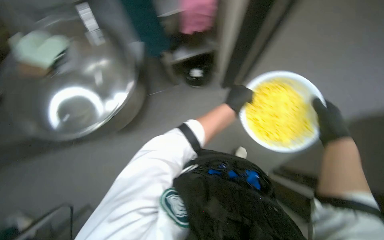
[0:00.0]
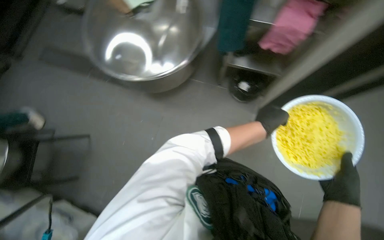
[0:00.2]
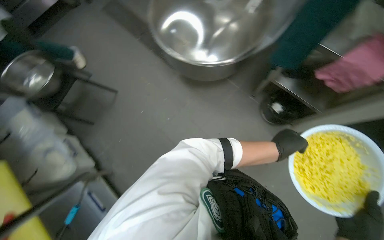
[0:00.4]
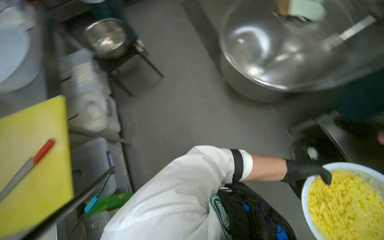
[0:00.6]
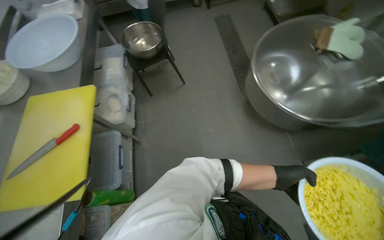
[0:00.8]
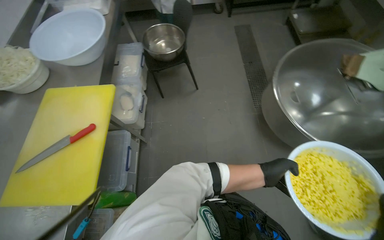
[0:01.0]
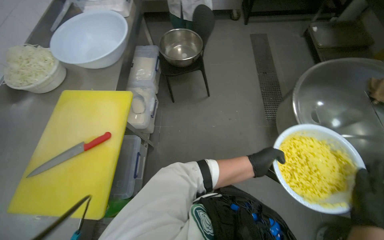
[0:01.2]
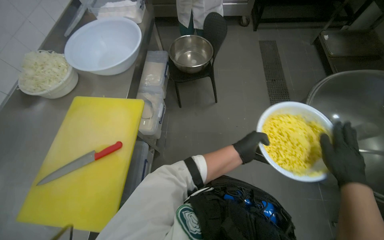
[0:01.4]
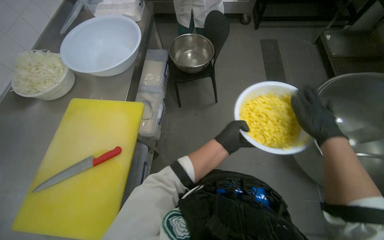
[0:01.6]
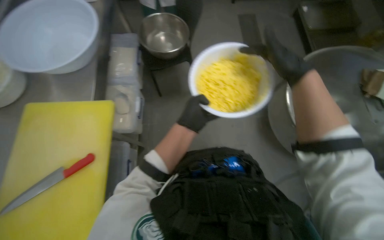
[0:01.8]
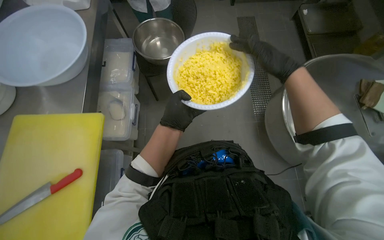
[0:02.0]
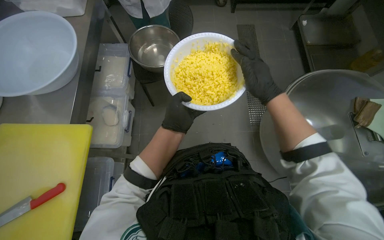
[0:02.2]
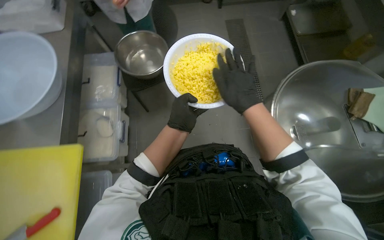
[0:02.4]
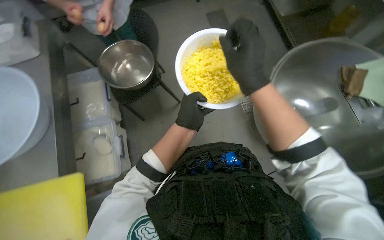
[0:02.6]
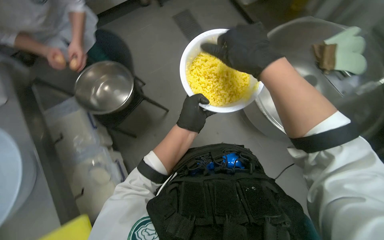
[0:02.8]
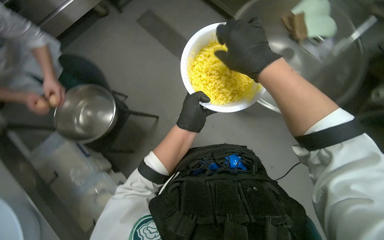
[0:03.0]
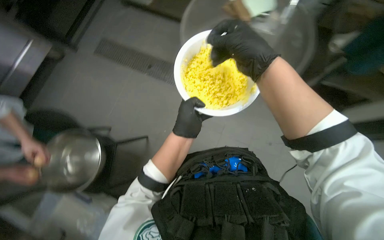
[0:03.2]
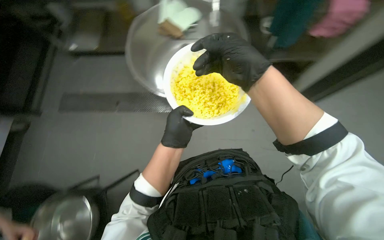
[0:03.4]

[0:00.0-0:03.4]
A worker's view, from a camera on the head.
Job: preparing food.
The whole recording: Slicing and dicing potatoes. The worker slices and dices potatoes on a yellow cutting board, then transfers them to a white bowl.
0:00.0 to 0:01.6: The head travels approximately 40 cm. The head turns to the left by approximately 45 degrees.
0:01.6 to 0:03.4: The head turns to the right by approximately 75 degrees.

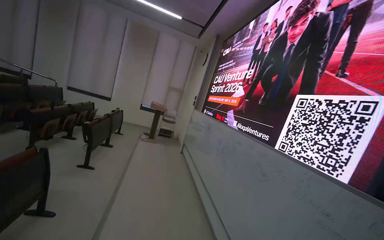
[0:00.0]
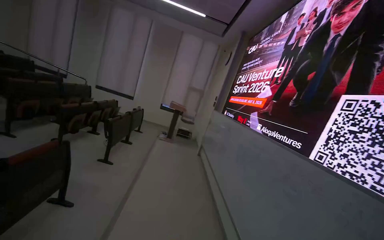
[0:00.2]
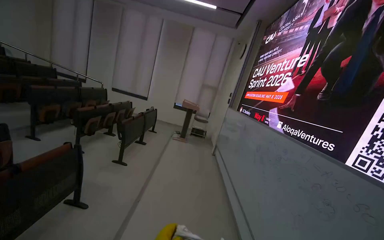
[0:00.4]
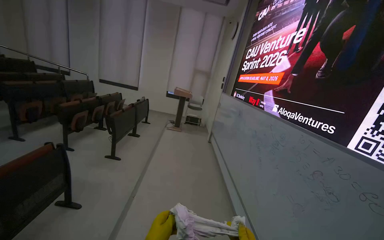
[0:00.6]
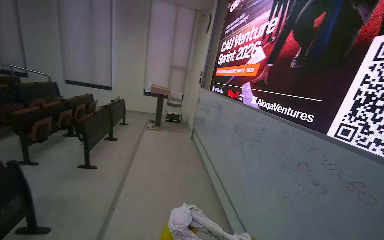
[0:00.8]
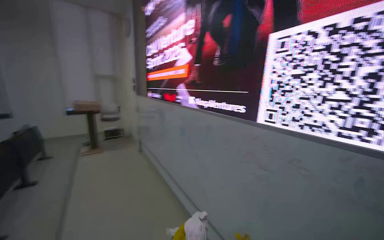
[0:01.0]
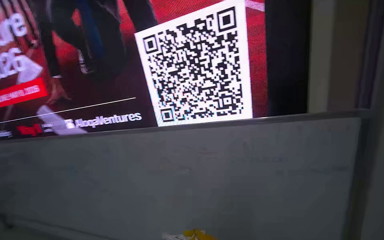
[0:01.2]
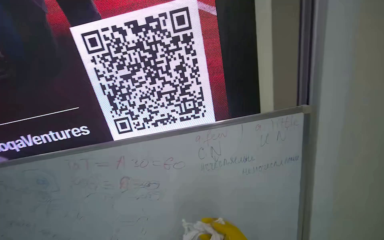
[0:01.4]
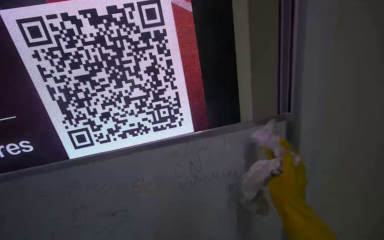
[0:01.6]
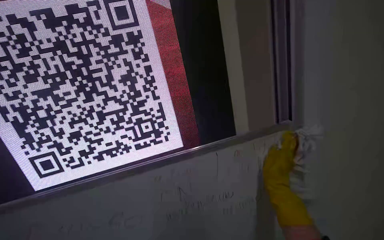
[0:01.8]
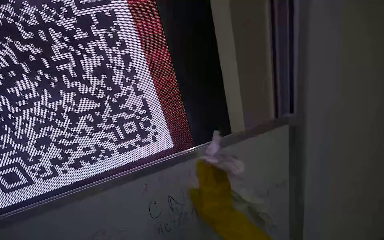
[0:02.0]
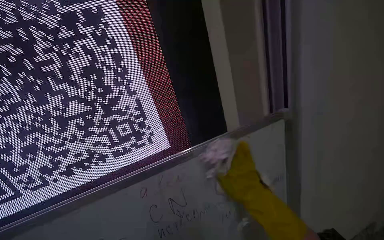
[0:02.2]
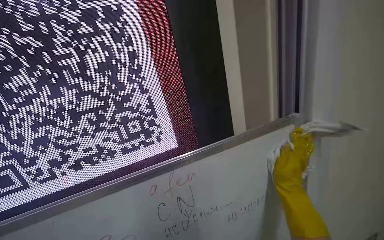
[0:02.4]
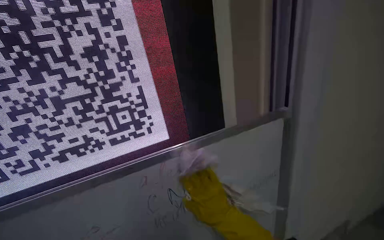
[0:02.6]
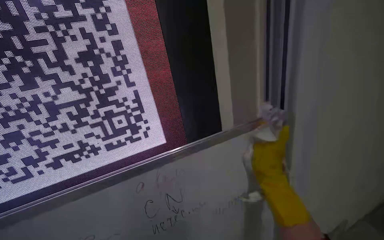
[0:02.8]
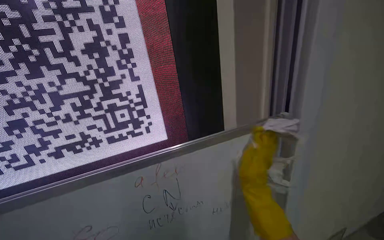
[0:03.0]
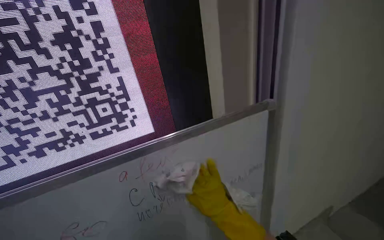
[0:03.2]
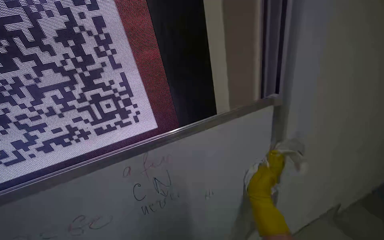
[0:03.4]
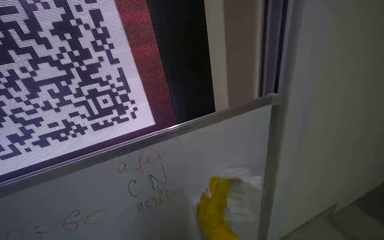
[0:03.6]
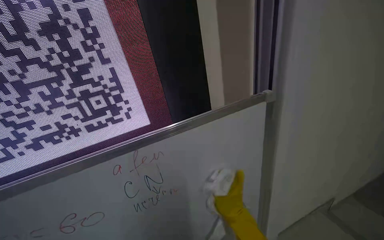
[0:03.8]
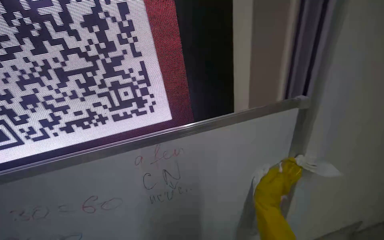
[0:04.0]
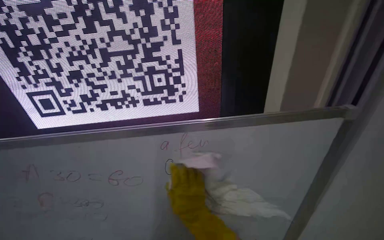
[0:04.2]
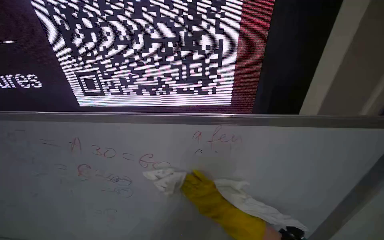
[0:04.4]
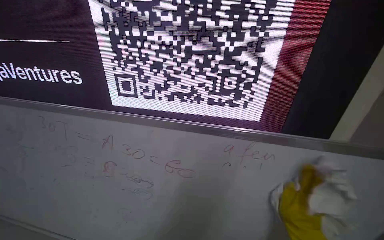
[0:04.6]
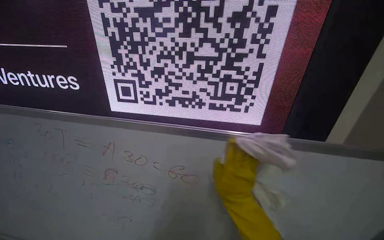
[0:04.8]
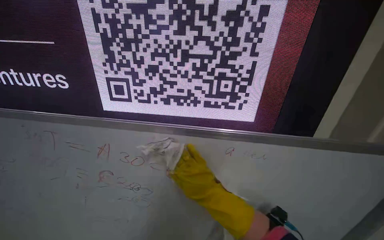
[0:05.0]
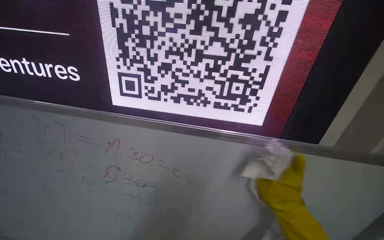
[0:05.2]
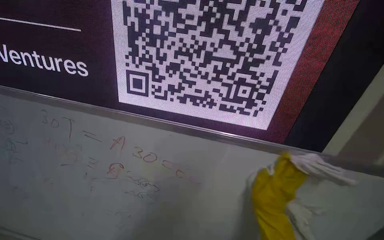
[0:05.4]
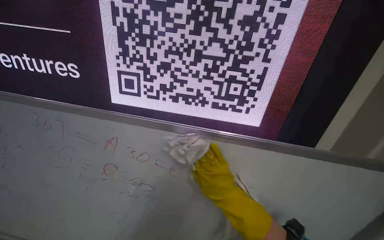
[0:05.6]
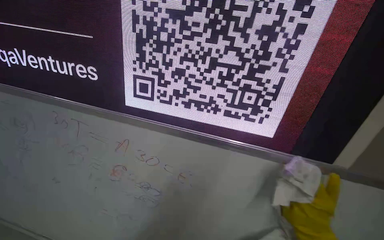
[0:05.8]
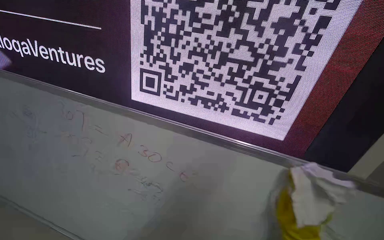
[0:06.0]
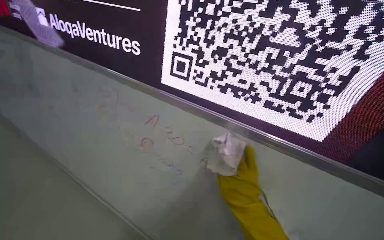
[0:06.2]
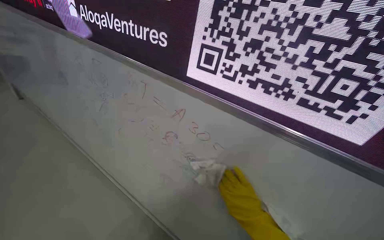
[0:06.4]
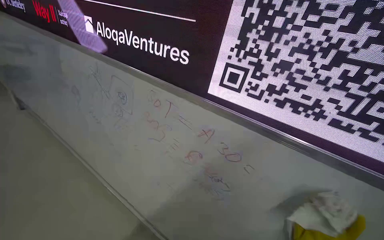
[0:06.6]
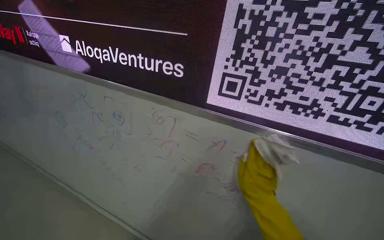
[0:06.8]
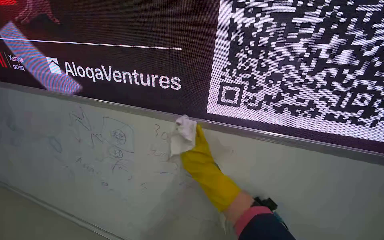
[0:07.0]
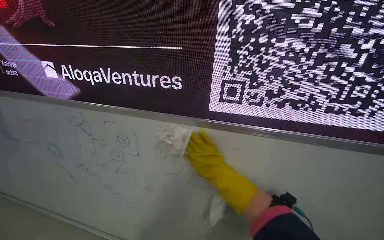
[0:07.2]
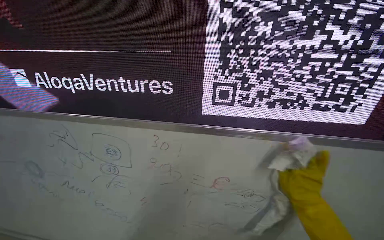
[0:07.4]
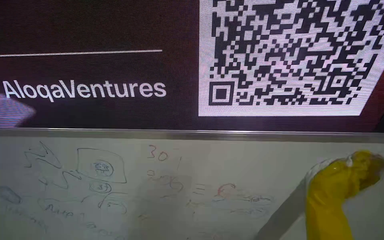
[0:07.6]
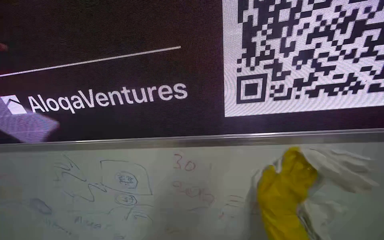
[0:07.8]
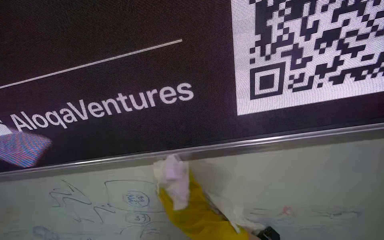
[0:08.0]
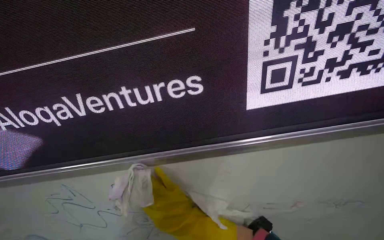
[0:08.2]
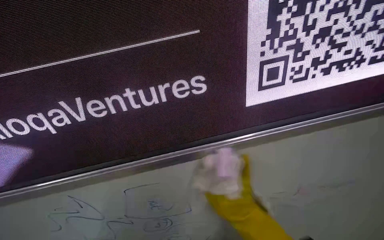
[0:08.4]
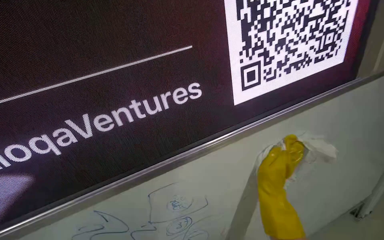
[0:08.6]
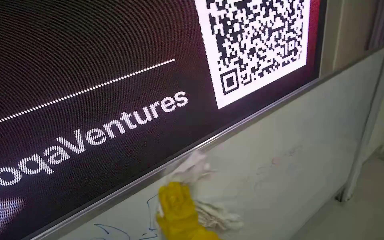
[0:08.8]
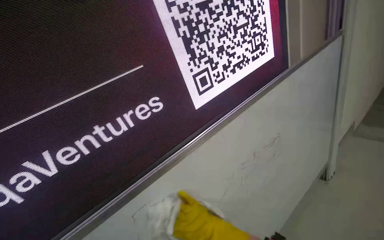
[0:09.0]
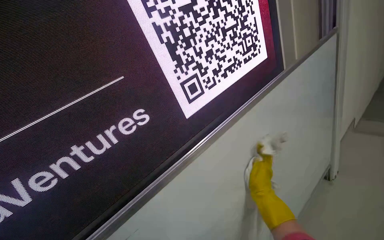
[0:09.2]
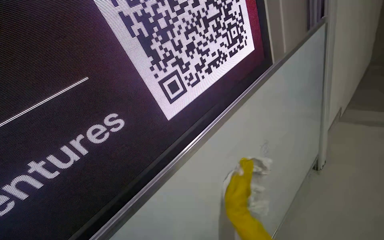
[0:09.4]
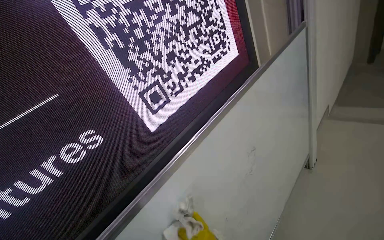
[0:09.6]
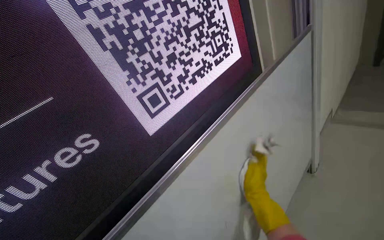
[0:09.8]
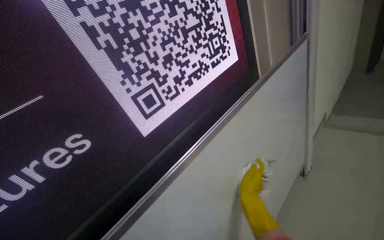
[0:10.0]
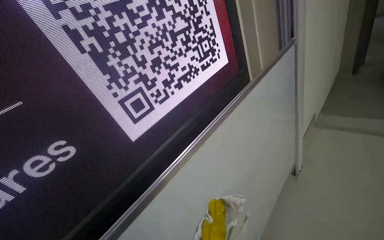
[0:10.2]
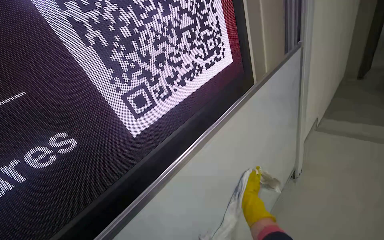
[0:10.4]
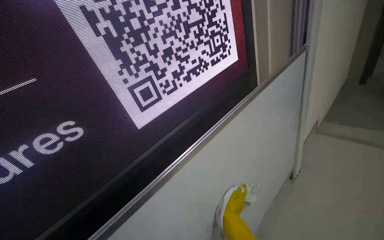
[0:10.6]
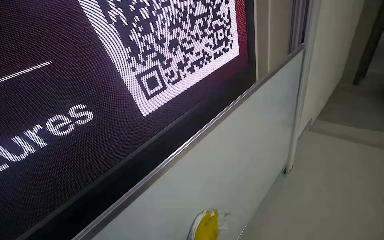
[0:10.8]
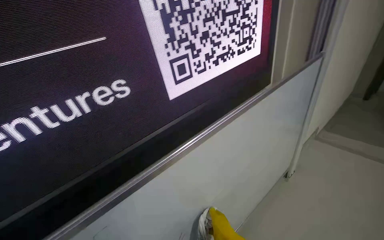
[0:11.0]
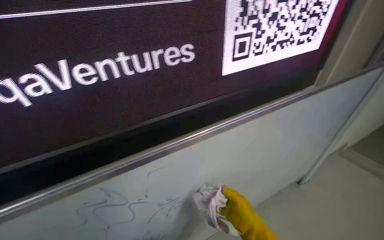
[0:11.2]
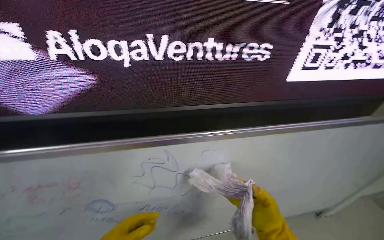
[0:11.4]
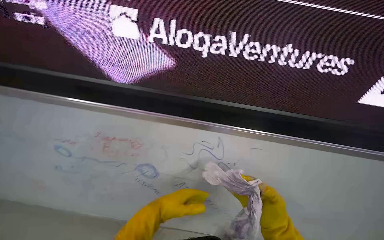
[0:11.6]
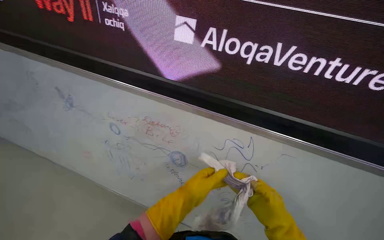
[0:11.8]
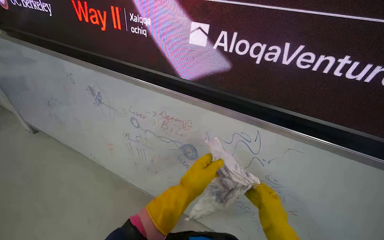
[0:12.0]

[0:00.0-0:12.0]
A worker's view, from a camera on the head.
Job: wiping surfaces.
The whole recording: Wiping whiteboard. The worker wipes the whiteboard clean with a cloth.
0:01.6 to 0:03.0: The right hand moves left and right over approximately 15 cm, changing direction 3 times.
0:03.0 to 0:04.4: The wearer looks about 25 degrees further to the left. The view tilts some 15 degrees downward.
0:07.6 to 0:09.0: The wearer's head swings approximately 45 degrees to the right.
0:09.0 to 0:10.4: The right hand goes up and down the picture, approximately 15 cm each way, reversing 3 times.
0:10.4 to 0:12.0: The wearer moves about 60 cm. The wearer's head swings approximately 75 degrees to the left.

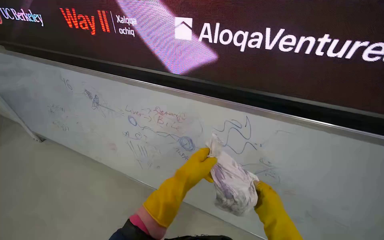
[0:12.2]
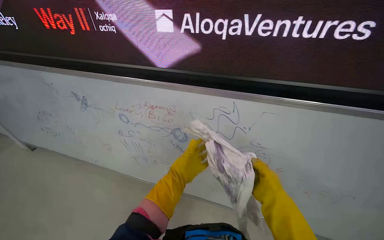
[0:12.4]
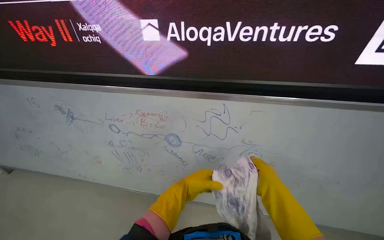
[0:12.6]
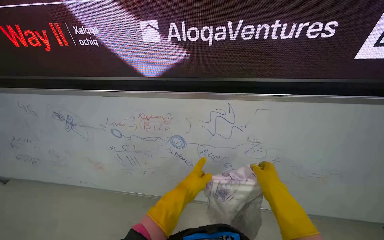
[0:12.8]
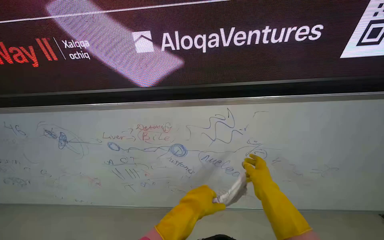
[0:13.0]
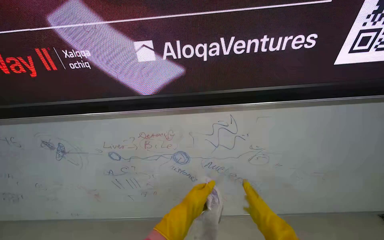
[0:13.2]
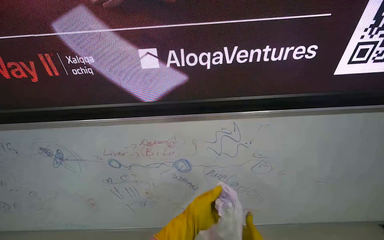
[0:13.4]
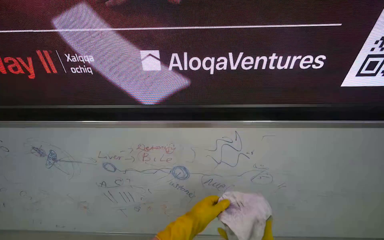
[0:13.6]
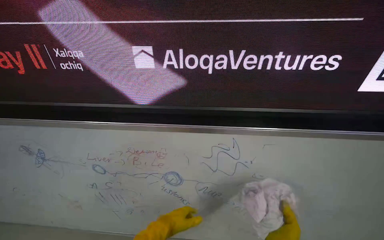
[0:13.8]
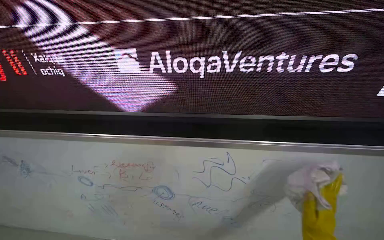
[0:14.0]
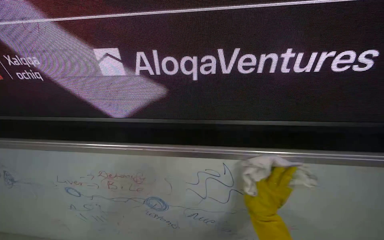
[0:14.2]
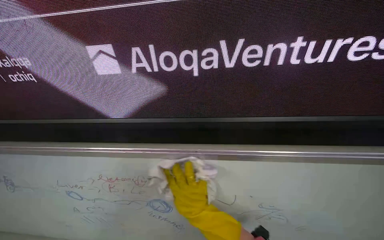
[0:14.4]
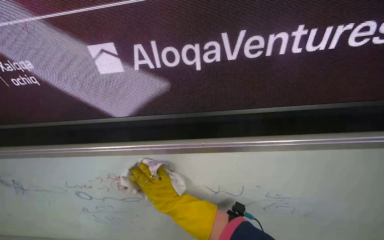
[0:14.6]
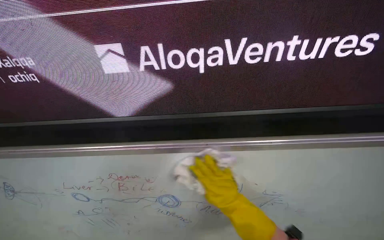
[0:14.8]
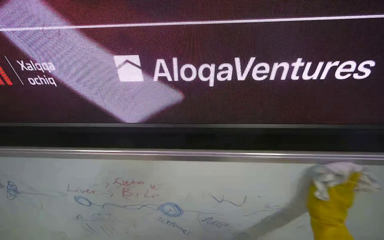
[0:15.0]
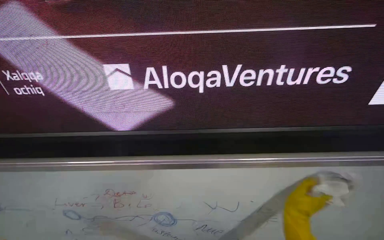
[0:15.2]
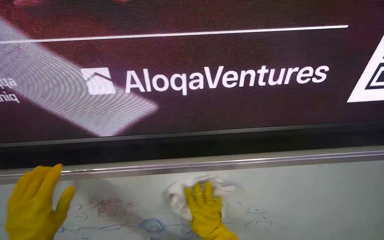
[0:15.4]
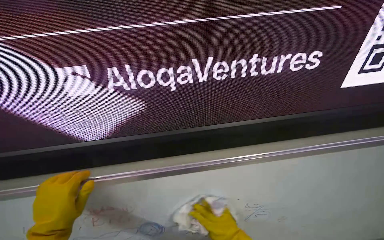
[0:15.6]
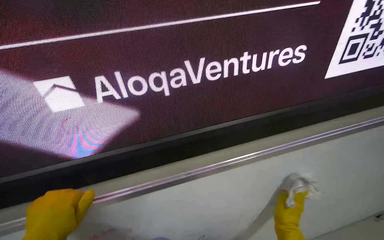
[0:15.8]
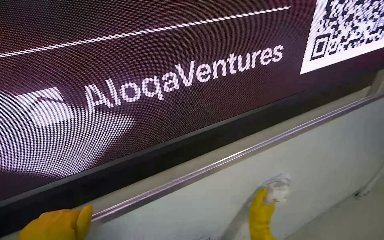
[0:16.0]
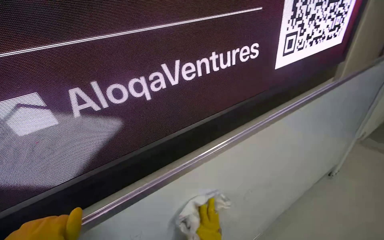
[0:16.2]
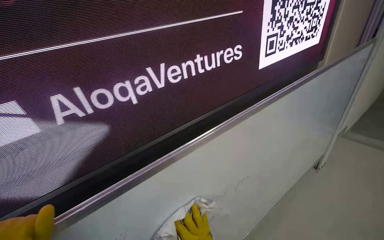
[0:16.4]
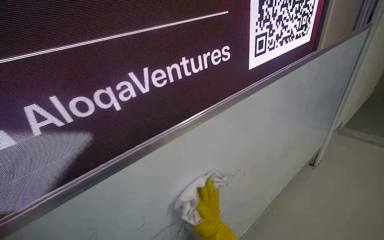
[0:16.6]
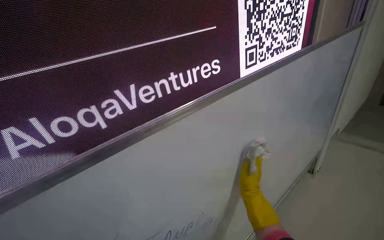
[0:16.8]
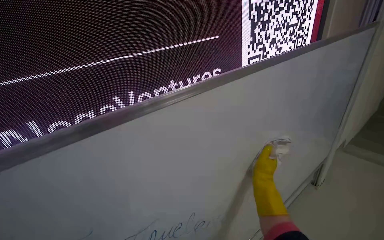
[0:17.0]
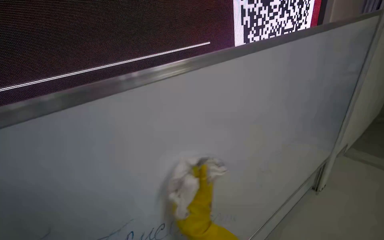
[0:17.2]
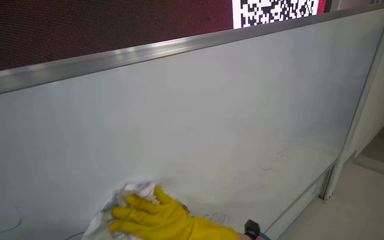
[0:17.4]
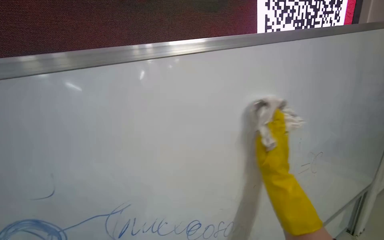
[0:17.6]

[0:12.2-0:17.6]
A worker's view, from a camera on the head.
Job: wiping surfaces.
The whole recording: Wiping whiteboard. The worker wipes the whiteboard clean with a cloth.
0:12.2 to 0:13.6: The wearer looks about 20 degrees further to the right. The left hand moves approximately 5 cm farther from the camera and comes back.
0:15.0 to 0:16.2: The wearer's head swings some 35 degrees to the right.
